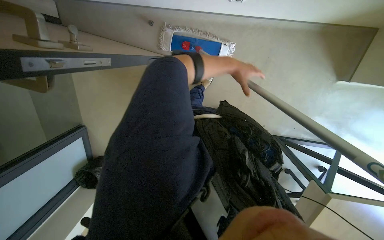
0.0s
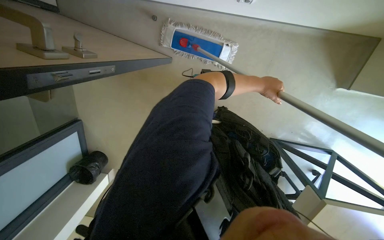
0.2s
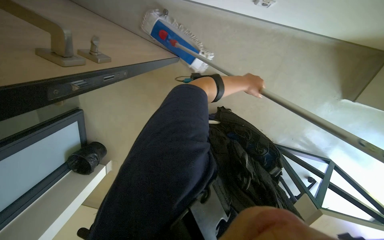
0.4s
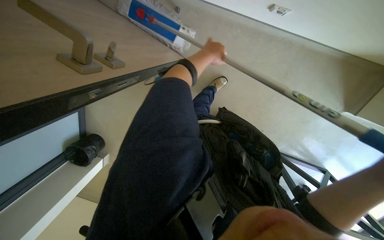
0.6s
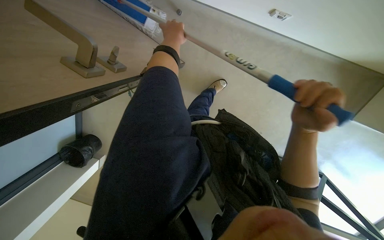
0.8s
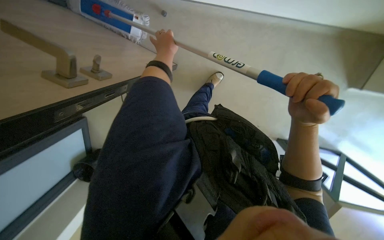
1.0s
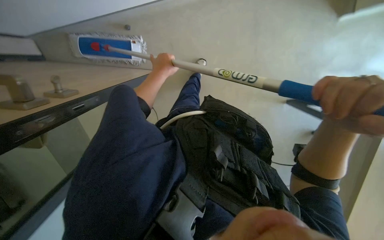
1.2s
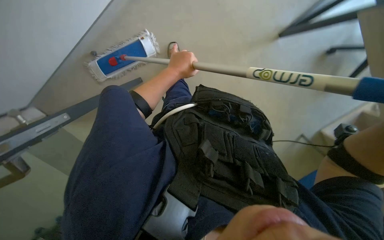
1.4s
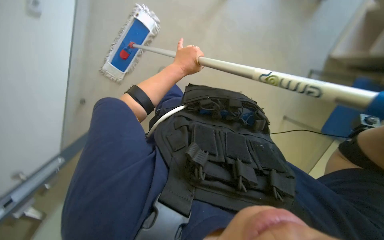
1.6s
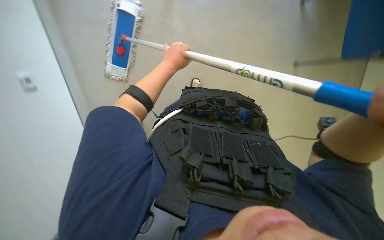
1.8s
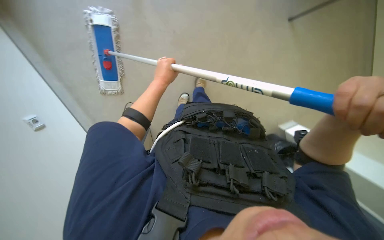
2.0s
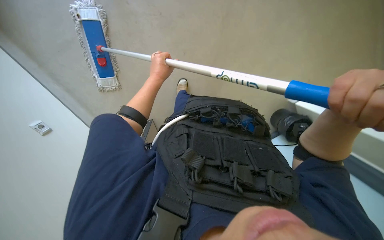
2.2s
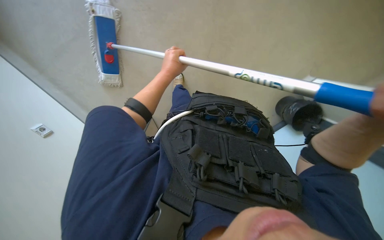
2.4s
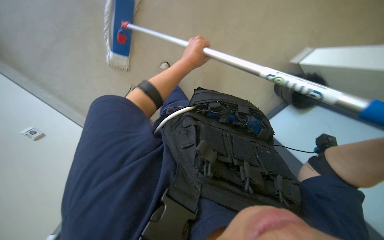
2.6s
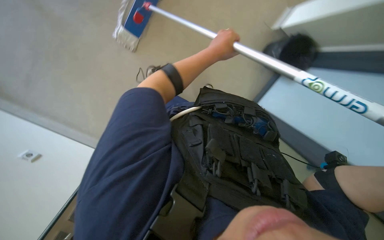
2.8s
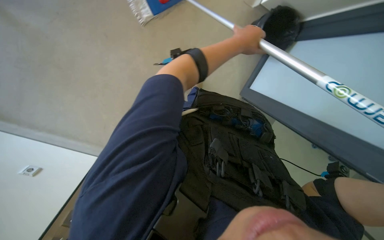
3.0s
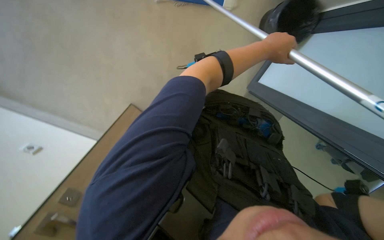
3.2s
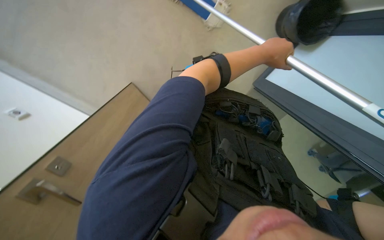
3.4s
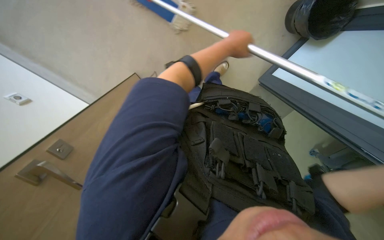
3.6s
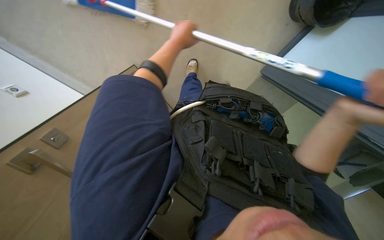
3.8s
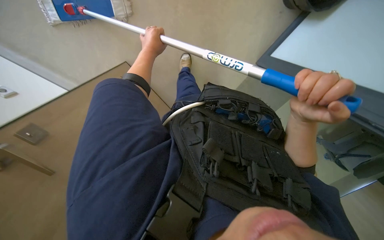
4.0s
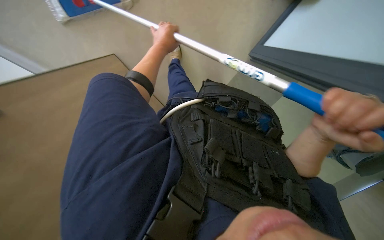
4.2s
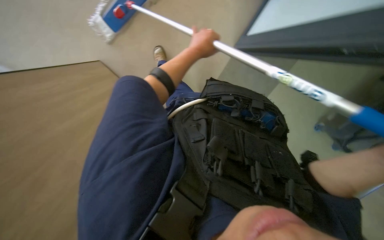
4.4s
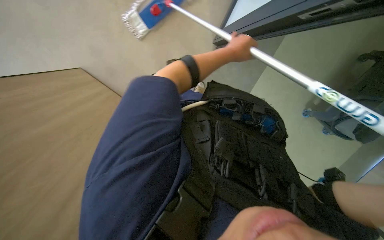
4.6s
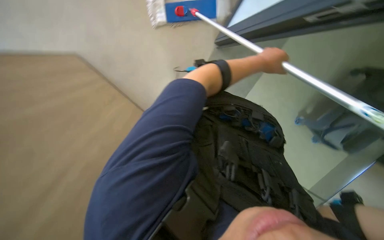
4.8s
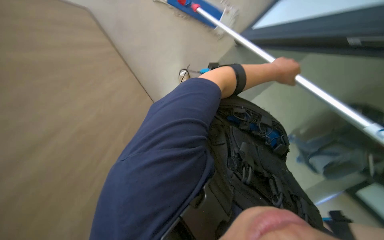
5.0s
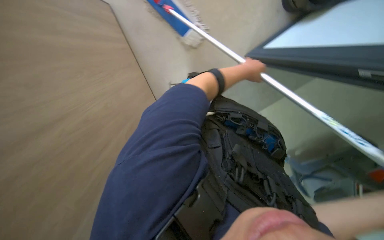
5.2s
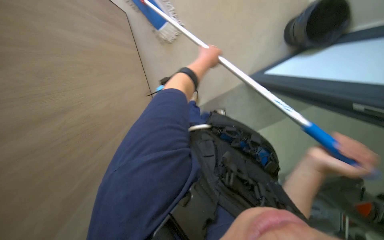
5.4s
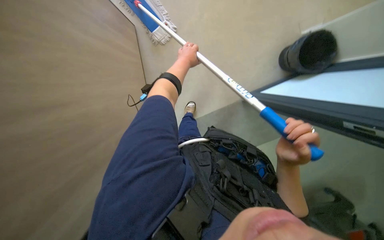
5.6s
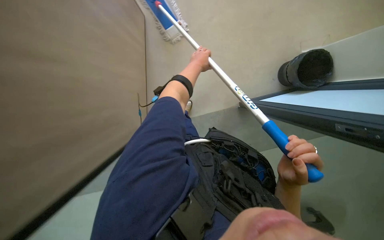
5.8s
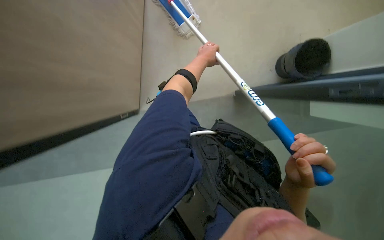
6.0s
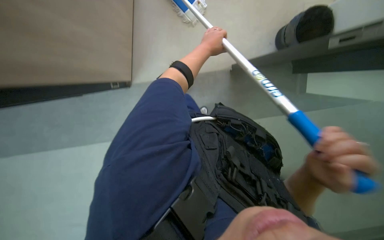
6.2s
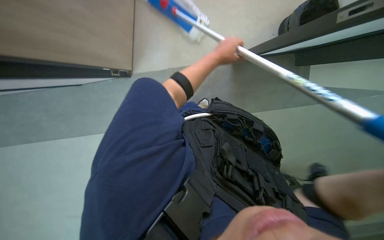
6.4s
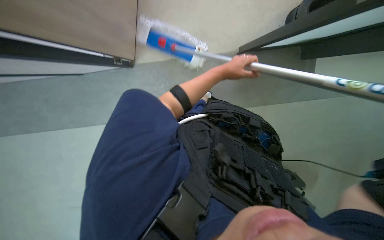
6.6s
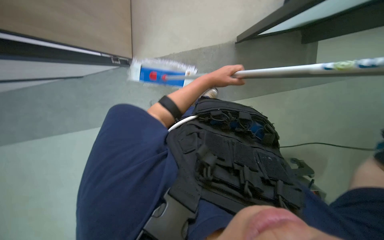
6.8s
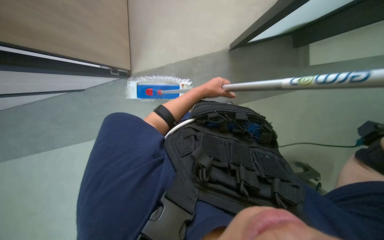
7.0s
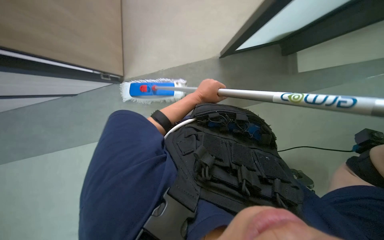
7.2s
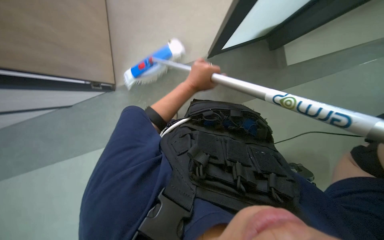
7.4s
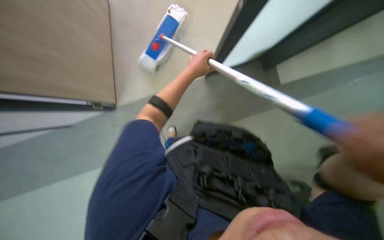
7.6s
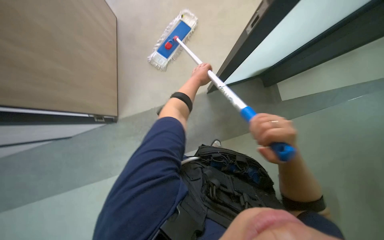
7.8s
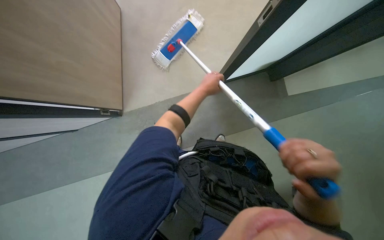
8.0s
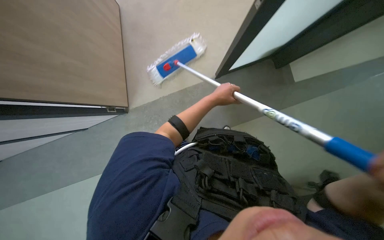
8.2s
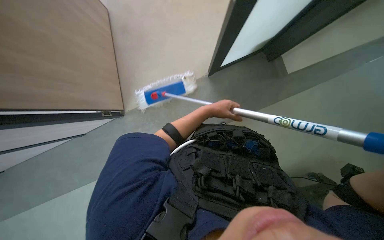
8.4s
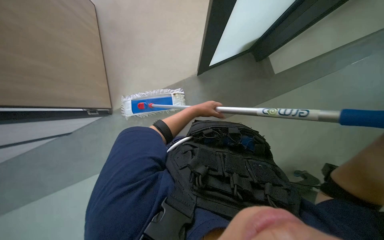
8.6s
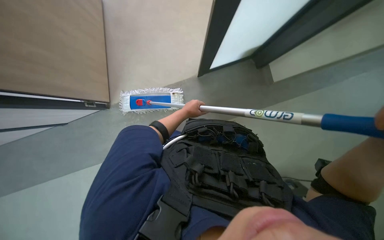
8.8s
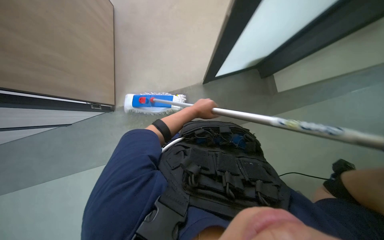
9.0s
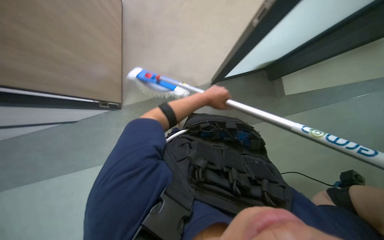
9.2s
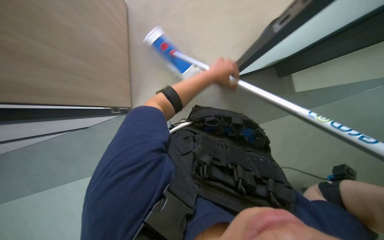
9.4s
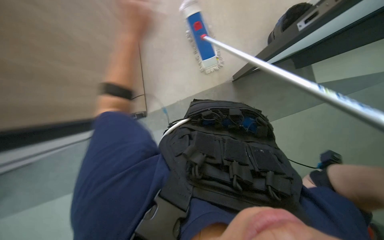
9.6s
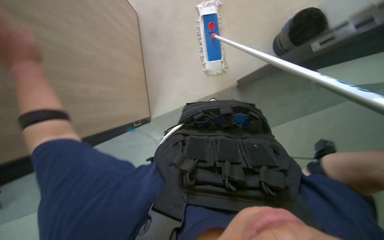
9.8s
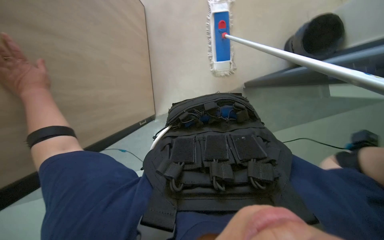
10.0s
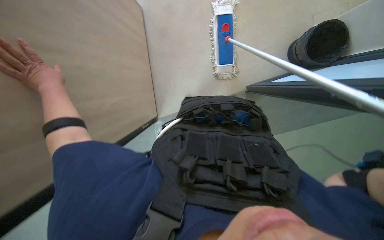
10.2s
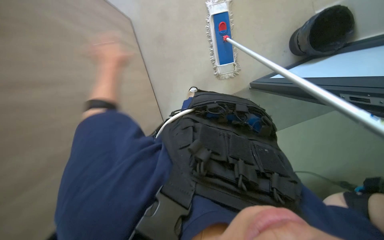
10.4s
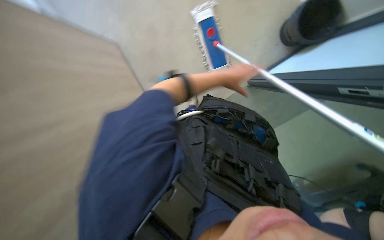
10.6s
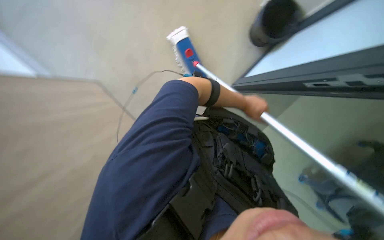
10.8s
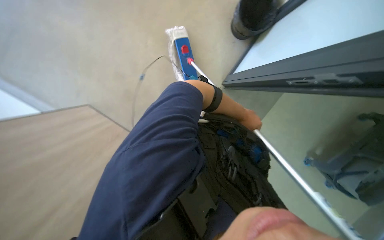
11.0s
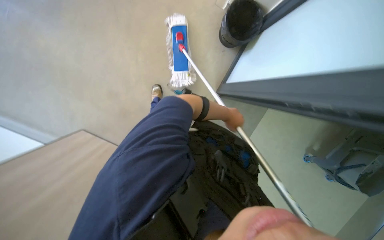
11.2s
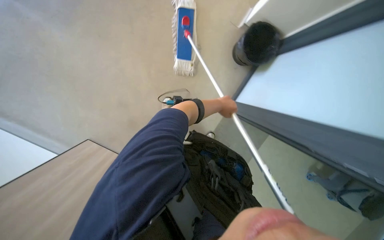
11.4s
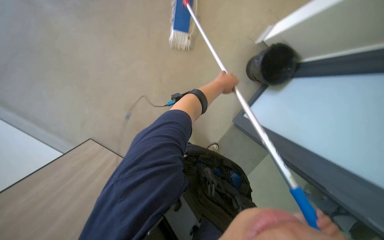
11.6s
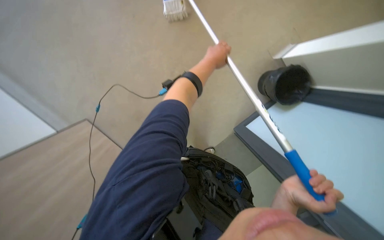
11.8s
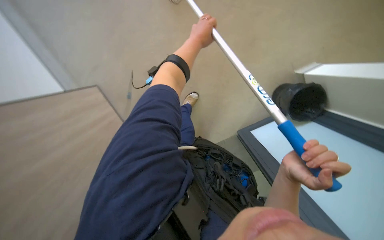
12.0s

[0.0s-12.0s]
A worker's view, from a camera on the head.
Job: mopping floor.
The whole recording: Mopping office floor. The worker mops the office floor using a mop and bucket. The worker mops the office floor, periodically wringing and adjusting the mop.
0.0s to 1.6s: The view swings roughly 20 degrees to the left. The view tips downward by roughly 15 degrees. The scene rotates counterclockwise by some 30 degrees.
1.6s to 3.0s: The head turns to the left by approximately 15 degrees.
3.0s to 4.4s: The left hand swings left and right, roughly 35 cm each way, with 2 reversals.
4.4s to 6.0s: The camera pitches upward, by roughly 15 degrees. The left hand reaches roughly 20 cm to the right, then returns.
7.6s to 9.0s: The left hand heads down the picture, covering approximately 10 cm.

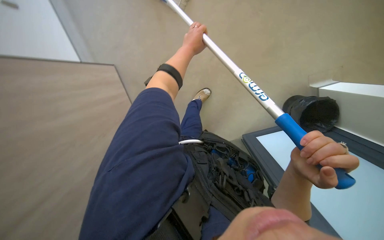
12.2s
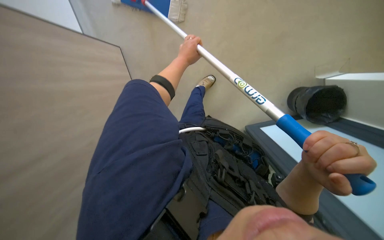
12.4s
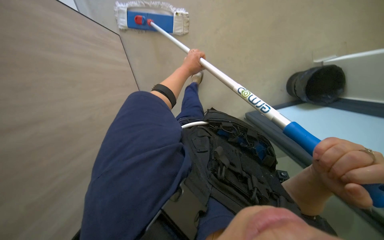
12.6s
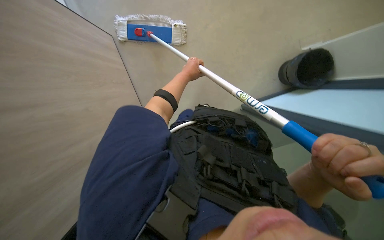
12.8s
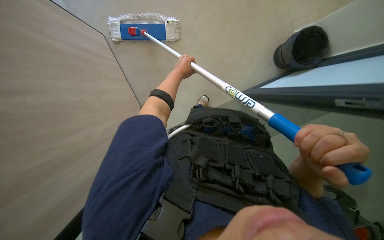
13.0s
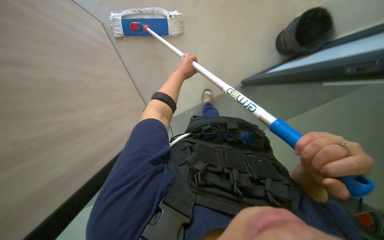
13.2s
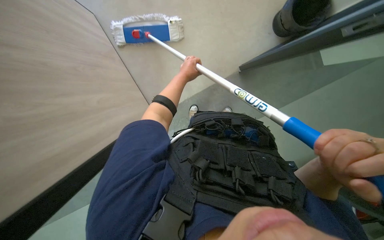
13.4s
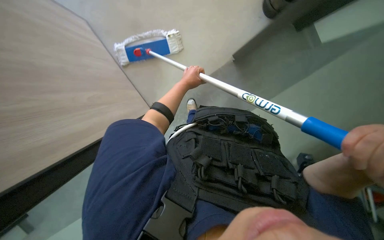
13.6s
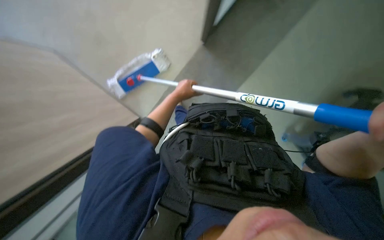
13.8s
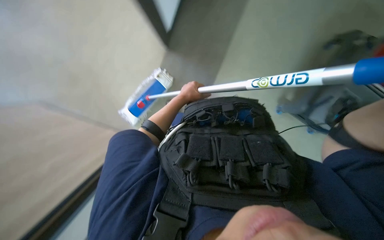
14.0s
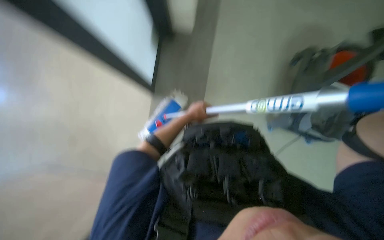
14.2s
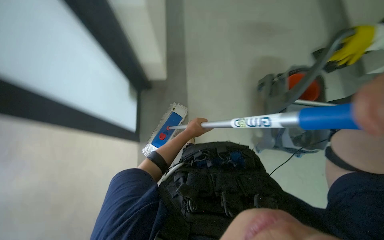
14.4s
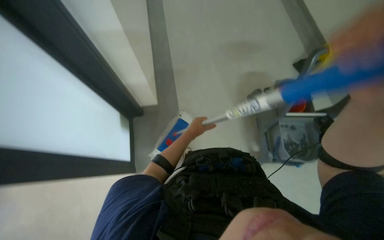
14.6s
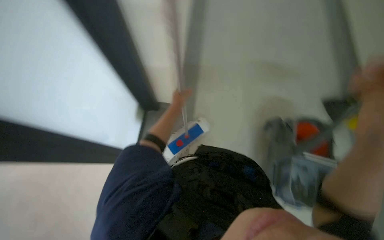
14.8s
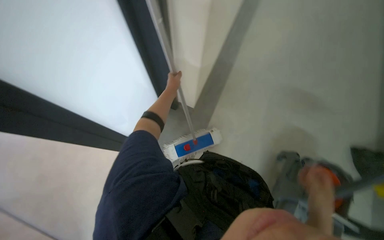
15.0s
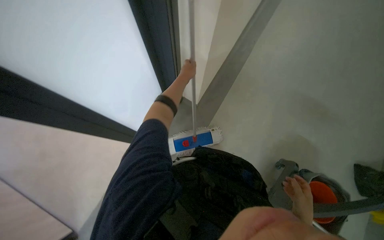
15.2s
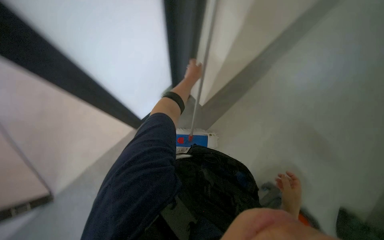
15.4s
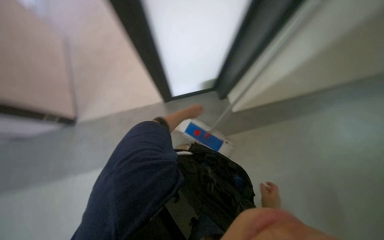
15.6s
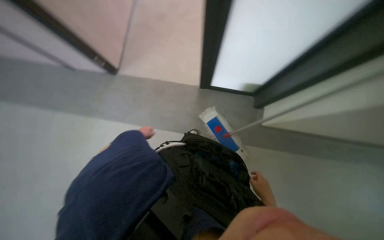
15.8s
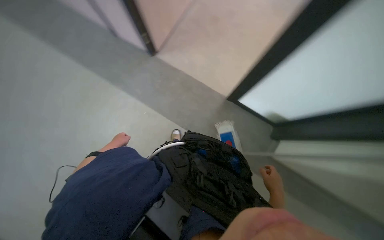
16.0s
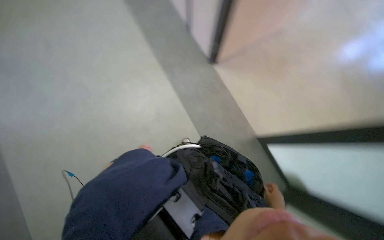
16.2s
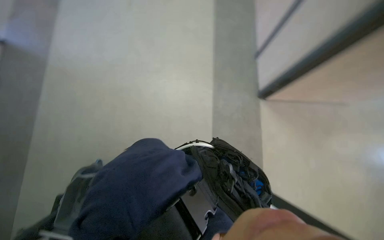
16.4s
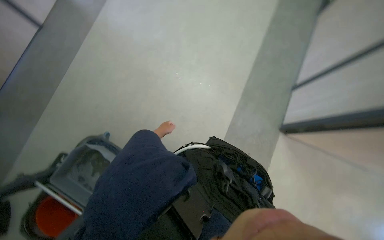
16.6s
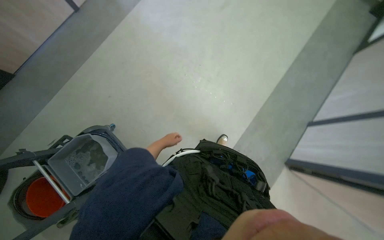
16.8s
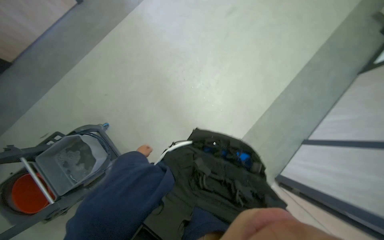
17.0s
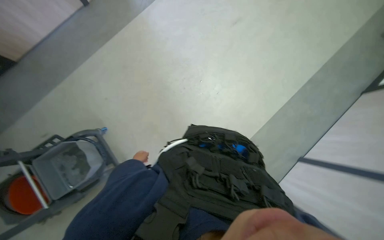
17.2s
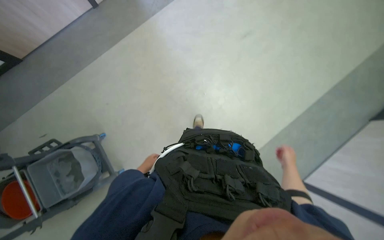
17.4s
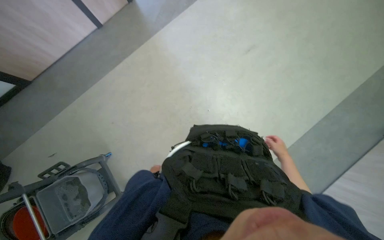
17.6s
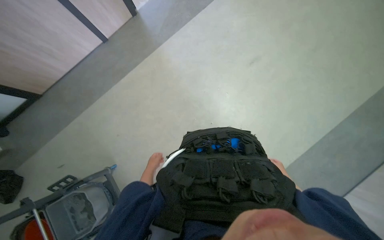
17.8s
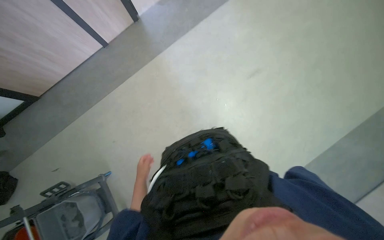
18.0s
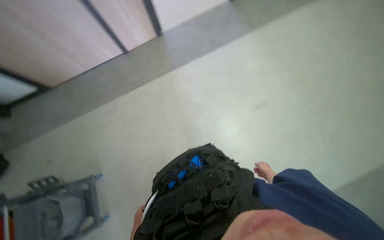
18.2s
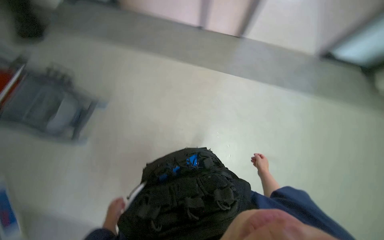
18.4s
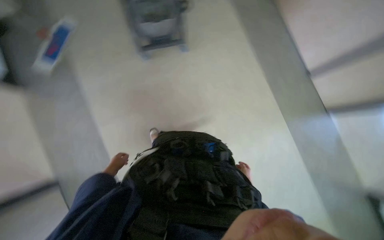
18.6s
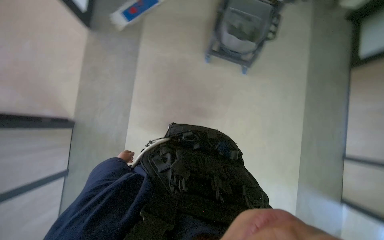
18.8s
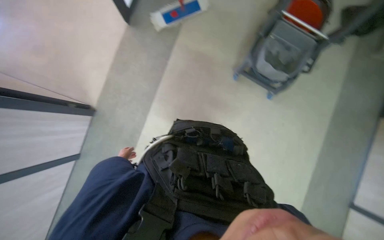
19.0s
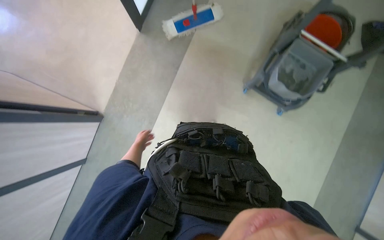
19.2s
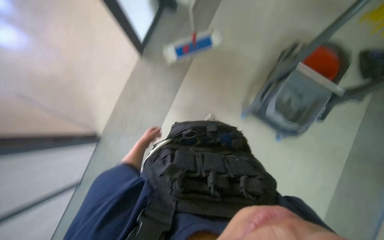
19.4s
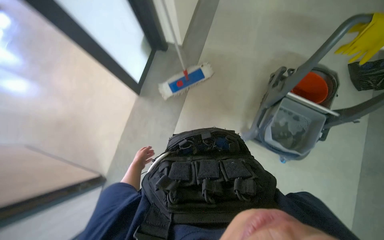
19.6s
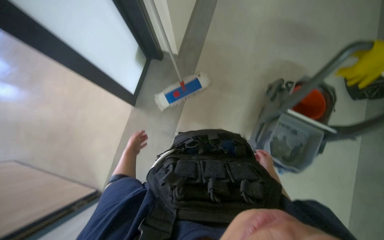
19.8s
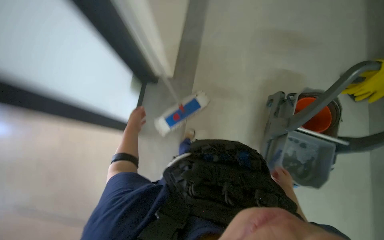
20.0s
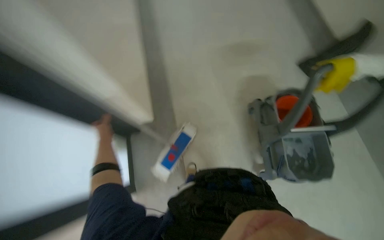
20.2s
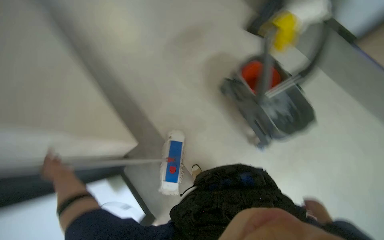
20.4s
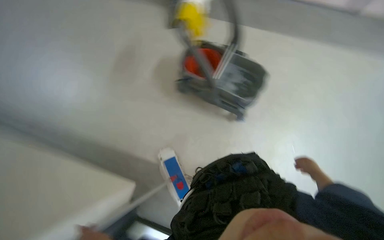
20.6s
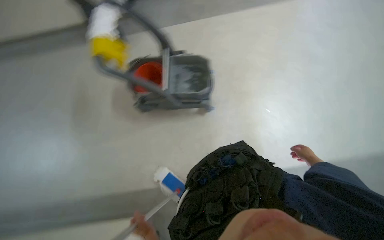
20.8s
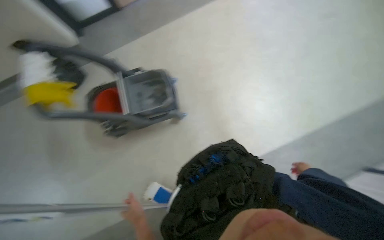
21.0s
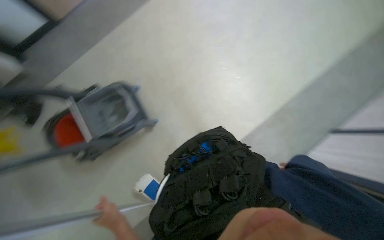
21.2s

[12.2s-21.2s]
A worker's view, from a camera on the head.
Job: mopping floor.
The whole recording: Mopping office floor. The worker mops the office floor using a mop and bucket. The worker mops the office floor, periodically wringing and adjusting the mop.
12.2s to 13.8s: The left hand is displaced farther from the camera and down the picture by roughly 30 cm.
13.8s to 15.2s: The view tips upward by roughly 20 degrees. Everything in view rotates some 40 degrees clockwise.
15.2s to 16.6s: The wearer moves some 1.5 m. The camera sweeps to the right, by some 15 degrees. The scene rotates clockwise by about 125 degrees.
18.2s to 19.8s: The camera is carried approximately 60 cm. The scene turns about 45 degrees clockwise in the picture.
19.8s to 21.2s: The wearer looks roughly 95 degrees further to the right.
